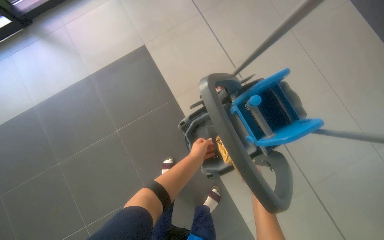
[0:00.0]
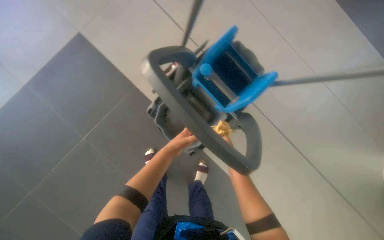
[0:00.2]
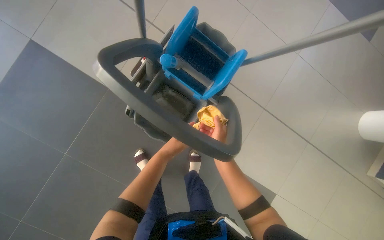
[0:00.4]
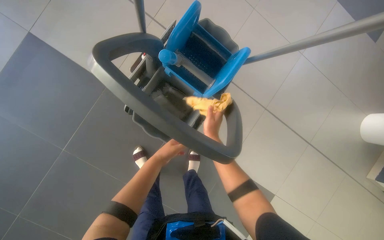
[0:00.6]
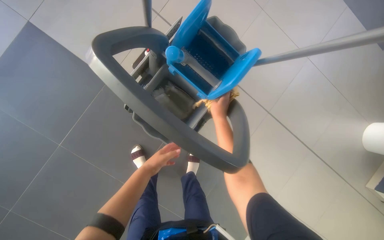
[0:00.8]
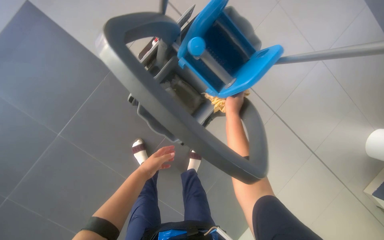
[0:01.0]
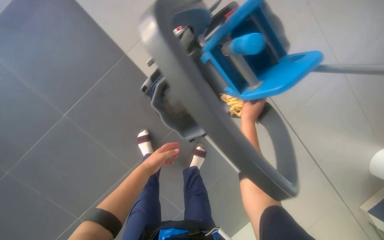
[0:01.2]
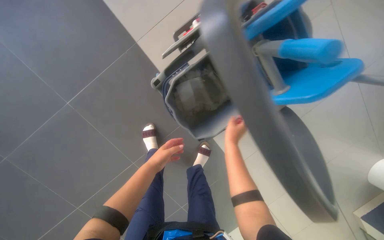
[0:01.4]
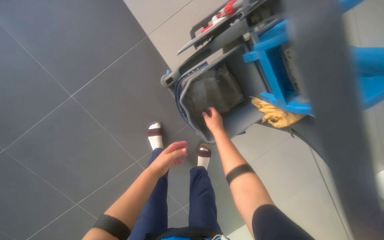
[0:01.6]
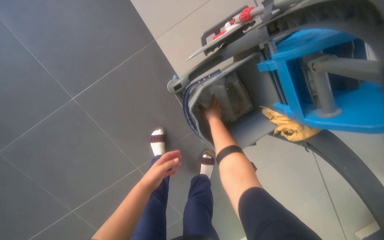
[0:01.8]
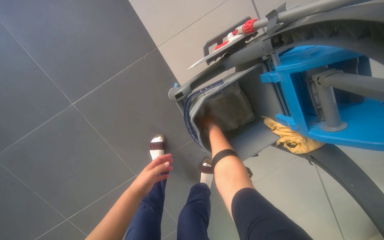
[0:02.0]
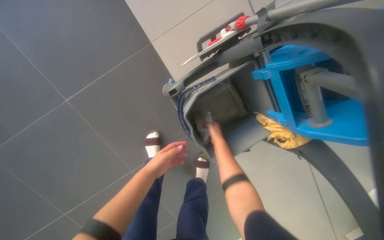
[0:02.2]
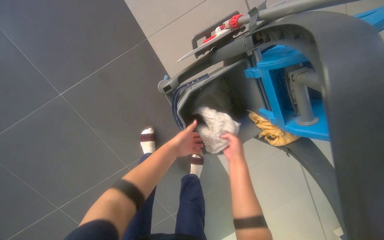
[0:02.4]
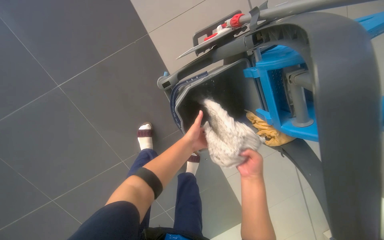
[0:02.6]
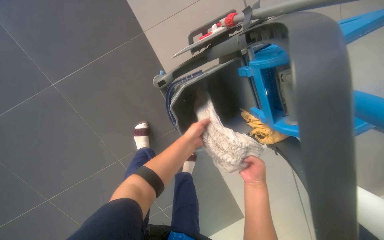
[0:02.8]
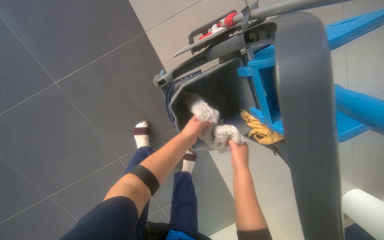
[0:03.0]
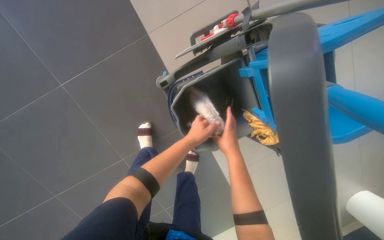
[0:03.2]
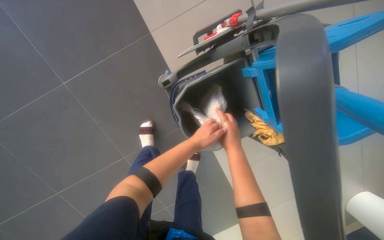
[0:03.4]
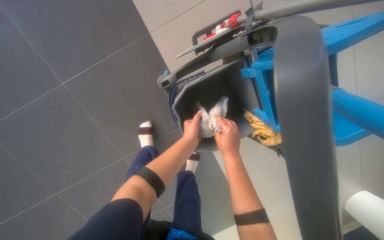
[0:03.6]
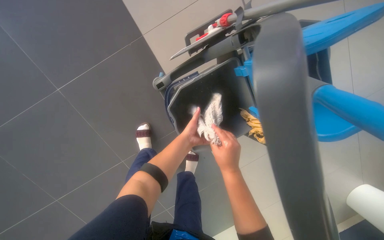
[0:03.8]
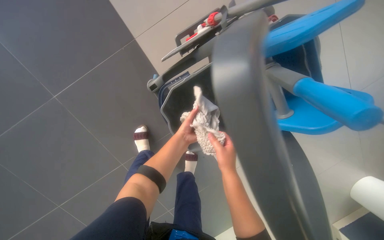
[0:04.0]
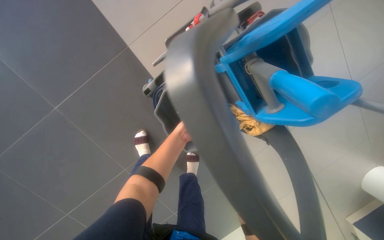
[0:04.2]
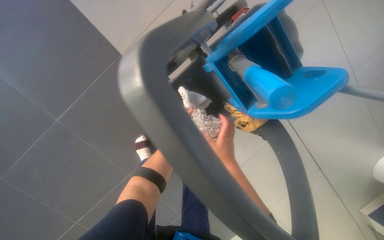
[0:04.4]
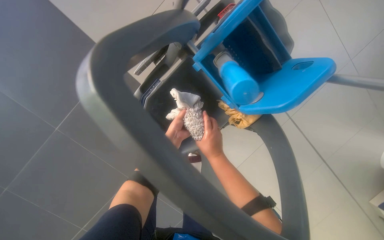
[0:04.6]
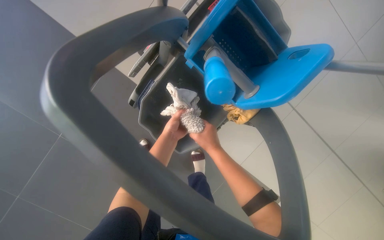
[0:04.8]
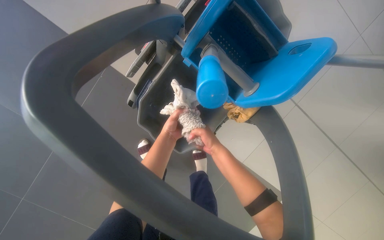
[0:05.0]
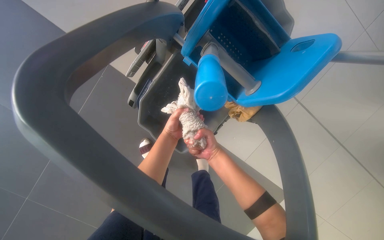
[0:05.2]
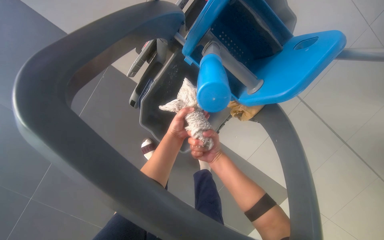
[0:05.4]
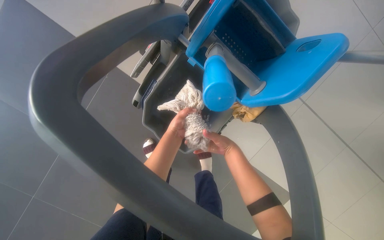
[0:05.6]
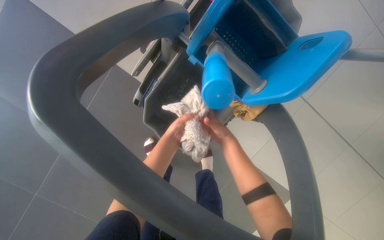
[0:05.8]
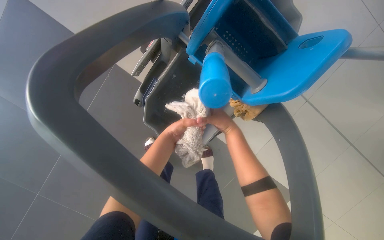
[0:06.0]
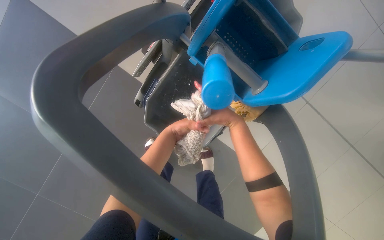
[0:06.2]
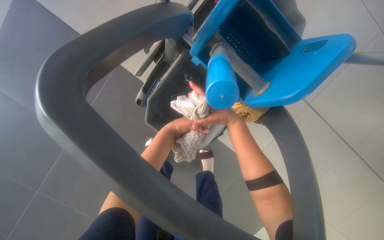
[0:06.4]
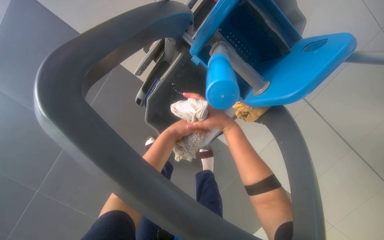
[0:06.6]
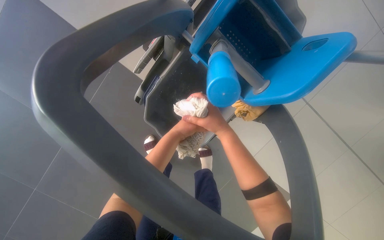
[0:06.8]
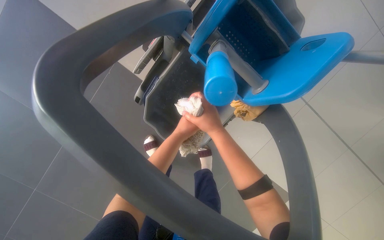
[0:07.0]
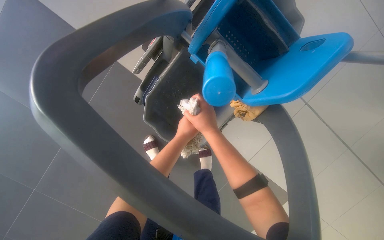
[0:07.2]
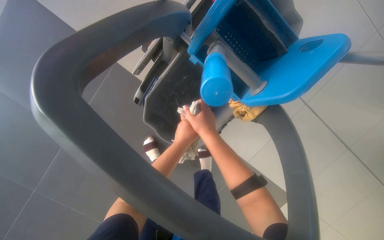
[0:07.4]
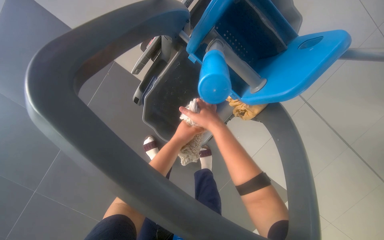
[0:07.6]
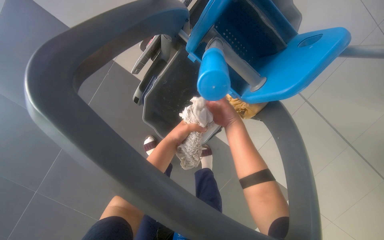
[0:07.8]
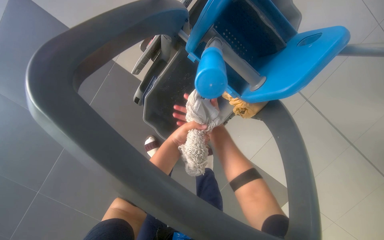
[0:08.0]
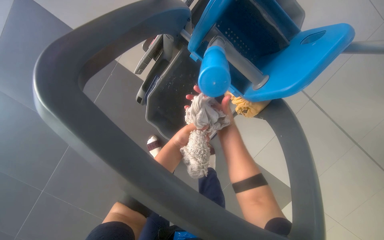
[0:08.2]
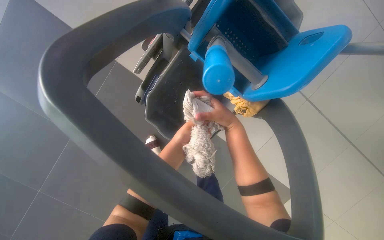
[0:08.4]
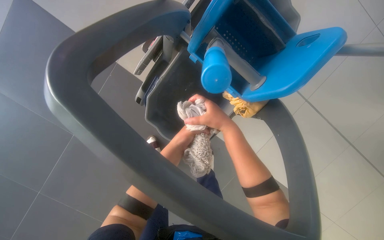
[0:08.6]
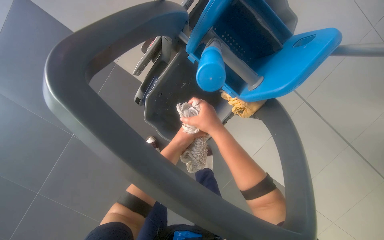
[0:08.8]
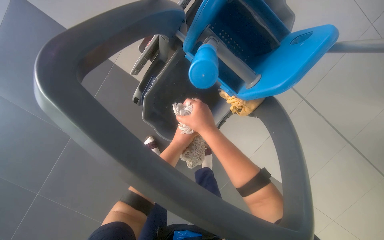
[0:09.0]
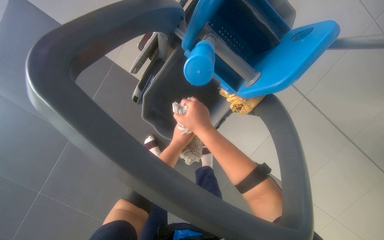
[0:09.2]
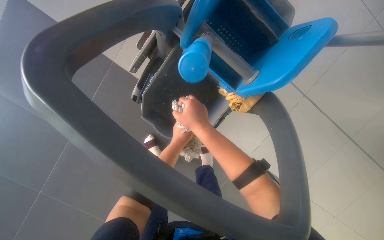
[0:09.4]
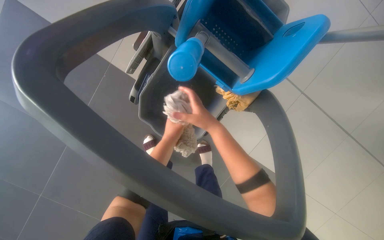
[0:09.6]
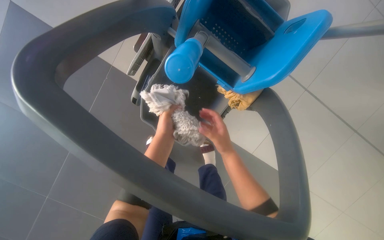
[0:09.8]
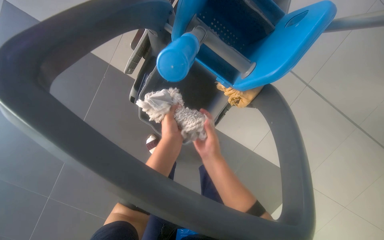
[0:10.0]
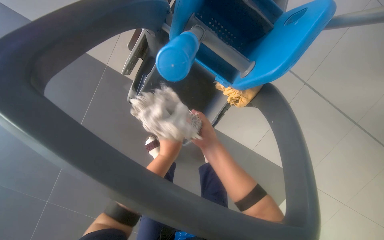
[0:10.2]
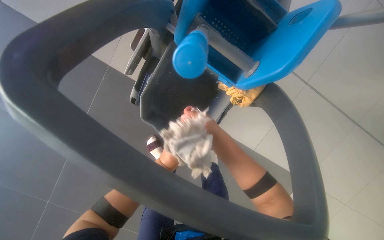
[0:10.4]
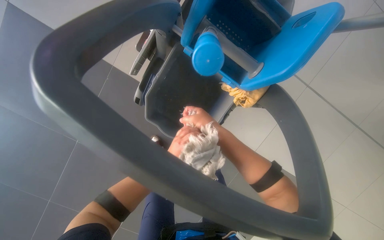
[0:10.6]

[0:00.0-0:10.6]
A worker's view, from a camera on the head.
Job: preparing cleaning supplies.
The whole recording: Preparing mop for cleaning. The worker prepares the mop for cleaning by wringing a cloth and attaching a mop head.
0.0 to 1.6 s: The view tips downward by about 20 degrees.
1.6 to 3.0 s: The right hand travels to the right and up the picture by some 20 cm.
3.0 to 4.6 s: The right hand travels farther from the camera and back again, roughly 15 cm each way.
7.6 to 9.0 s: The right hand reaches roughly 15 cm farther from the camera, then returns.
9.0 to 10.6 s: The right hand moves nearer and farther over approximately 15 cm, changing direction 2 times.

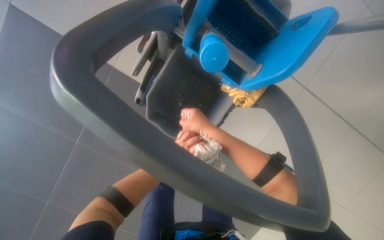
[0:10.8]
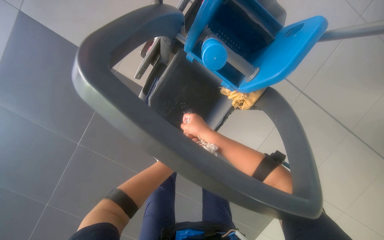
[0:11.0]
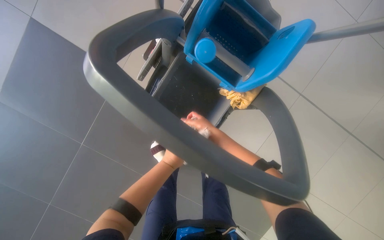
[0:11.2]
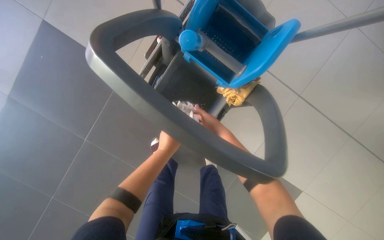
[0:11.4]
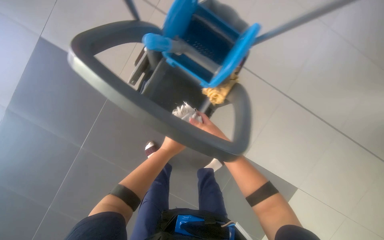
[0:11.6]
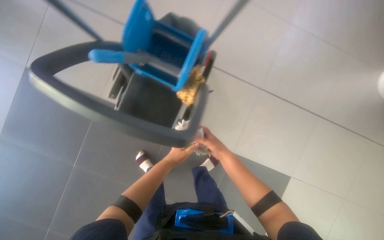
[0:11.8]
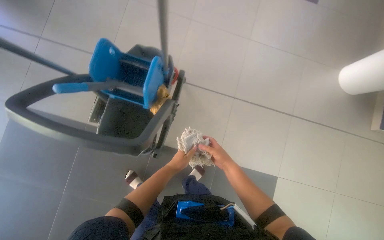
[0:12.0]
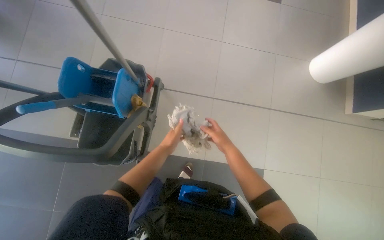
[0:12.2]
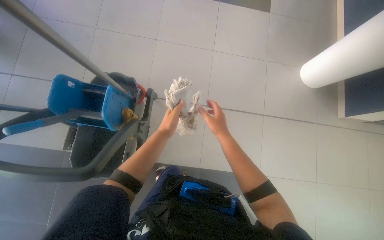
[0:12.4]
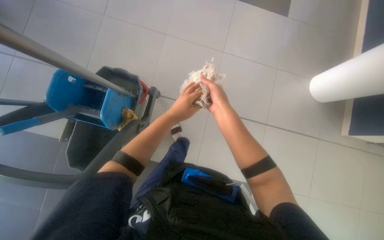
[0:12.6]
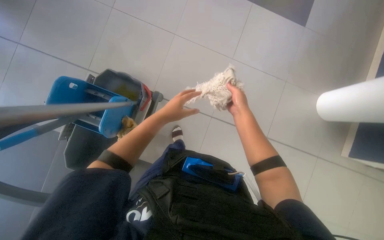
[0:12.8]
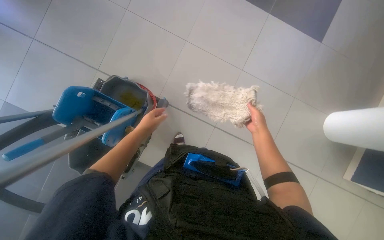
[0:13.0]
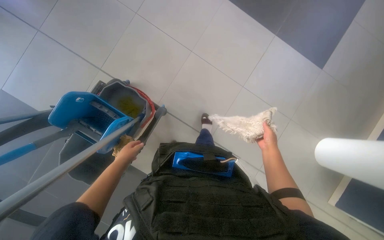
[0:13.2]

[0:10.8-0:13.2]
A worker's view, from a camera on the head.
Job: preparing cleaning supplies.
The whole recording: Preparing mop for cleaning. The worker prepares the mop for cleaning by wringing a cloth and attaching a mop head.
10.8 to 12.0 s: The wearer moves some 50 cm. The view tilts approximately 15 degrees upward.
12.0 to 13.2 s: The right hand shifts some 40 cm up the picture and to the right. Meanwhile the left hand reaches roughly 30 cm up the picture, then returns.

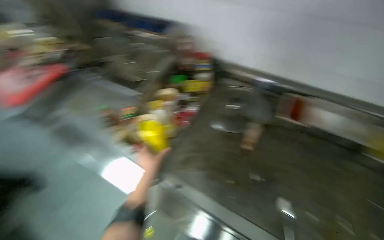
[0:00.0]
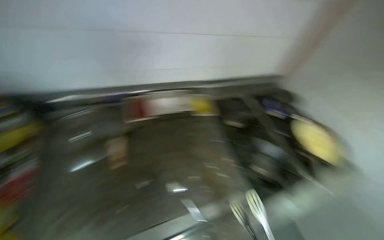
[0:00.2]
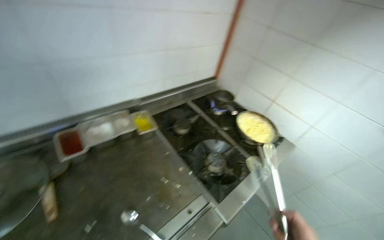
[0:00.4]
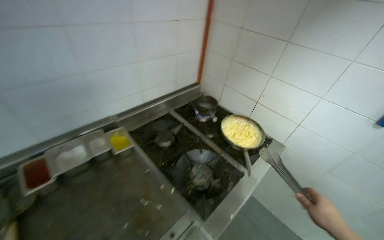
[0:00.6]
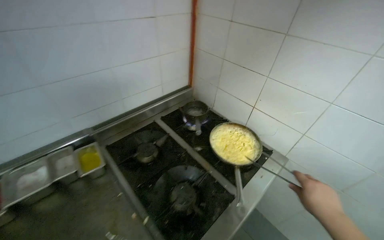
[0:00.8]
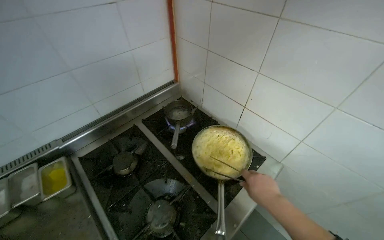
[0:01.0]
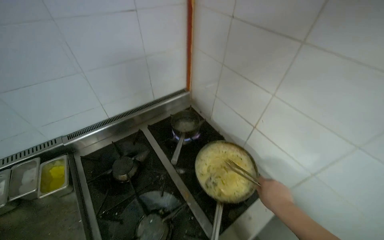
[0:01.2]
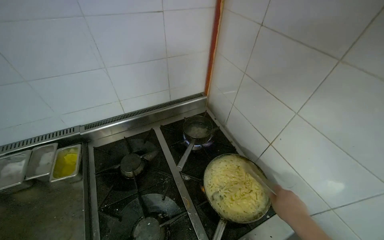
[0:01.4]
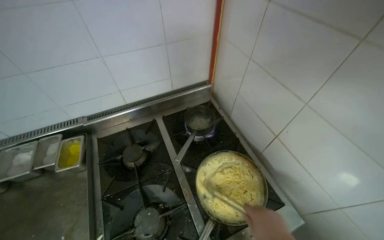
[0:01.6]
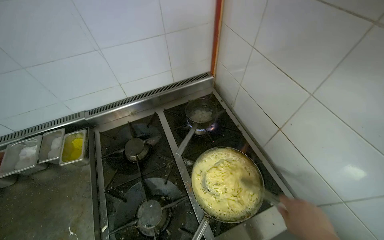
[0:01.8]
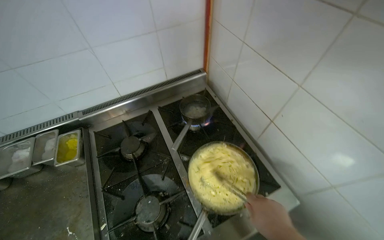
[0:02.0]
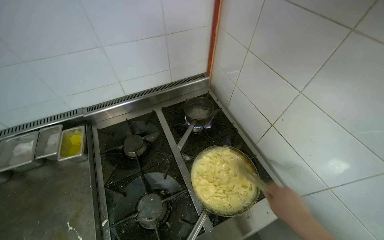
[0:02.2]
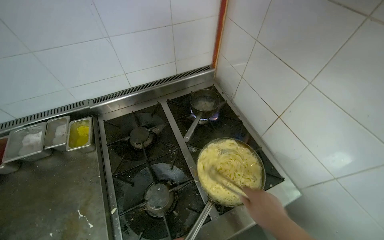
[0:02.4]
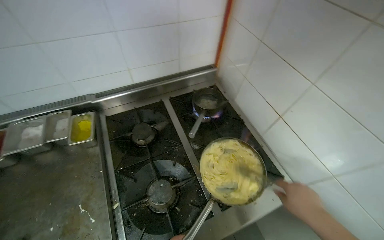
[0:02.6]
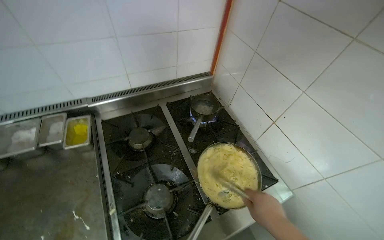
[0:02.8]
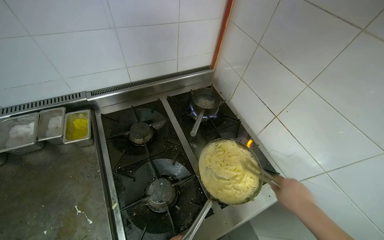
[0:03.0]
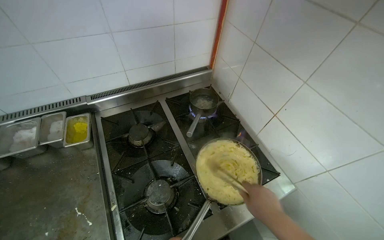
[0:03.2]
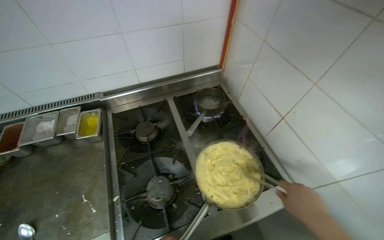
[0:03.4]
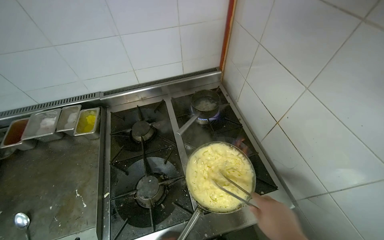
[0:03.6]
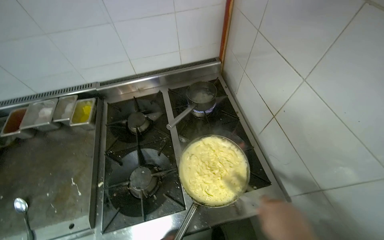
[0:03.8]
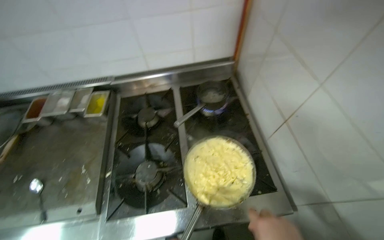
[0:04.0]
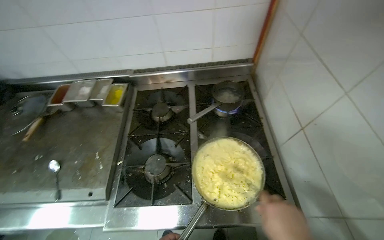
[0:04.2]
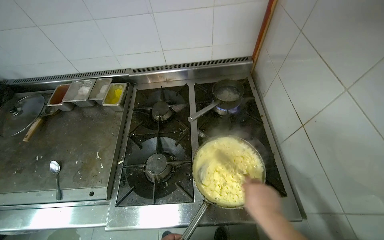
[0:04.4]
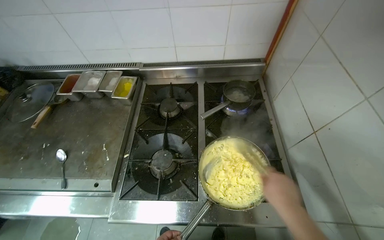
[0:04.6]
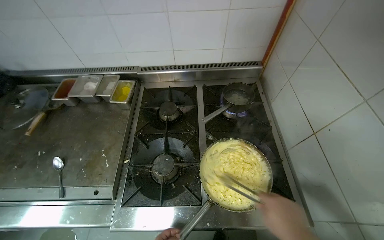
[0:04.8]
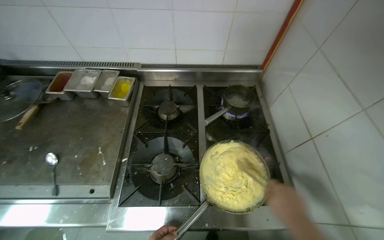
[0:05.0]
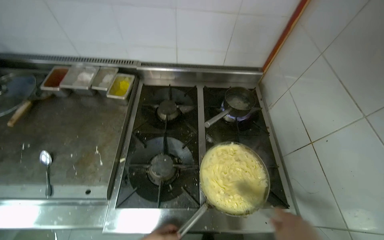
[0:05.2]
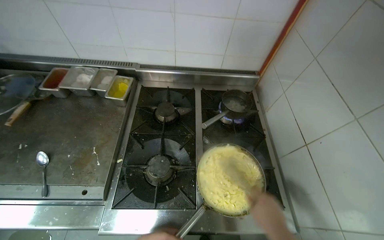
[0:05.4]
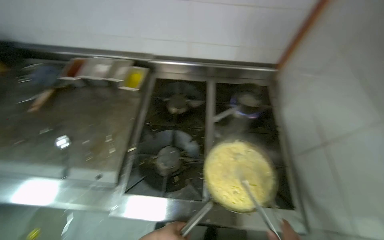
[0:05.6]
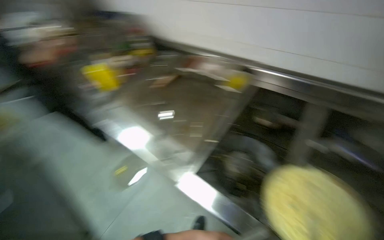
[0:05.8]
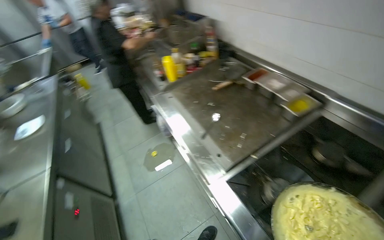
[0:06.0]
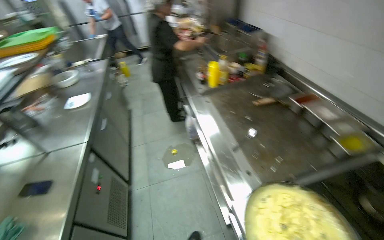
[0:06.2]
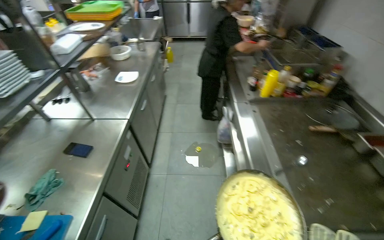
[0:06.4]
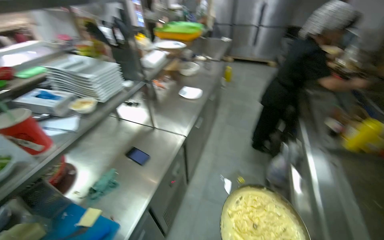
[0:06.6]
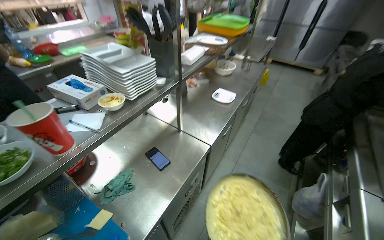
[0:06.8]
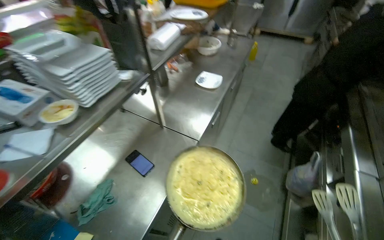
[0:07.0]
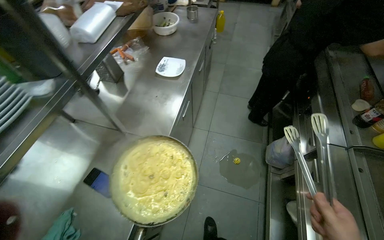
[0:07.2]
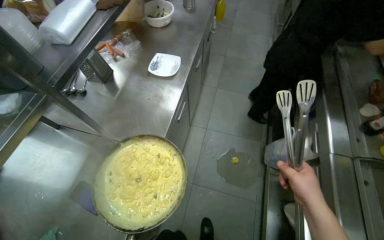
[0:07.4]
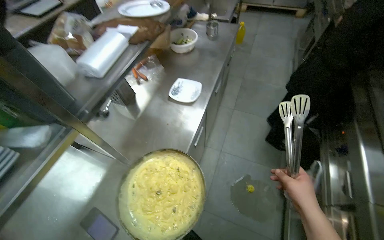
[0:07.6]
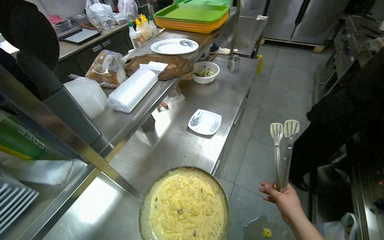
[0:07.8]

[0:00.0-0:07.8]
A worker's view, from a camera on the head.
Job: cooking food.
The whole recording: Preparing pasta dish. The worker cooks pasta in a pan, plates it, and grates cheese on top.
0.0 to 1.6 s: The wearer moves roughly 90 cm. The wearer's head swings some 40 degrees to the right.
3.2 to 4.6 s: The head rotates about 25 degrees to the left.
6.2 to 7.8 s: The camera is carried some 90 cm. The wearer looks about 45 degrees further to the left.
